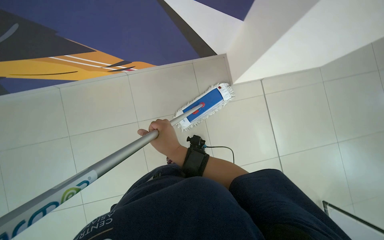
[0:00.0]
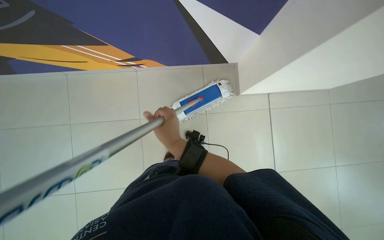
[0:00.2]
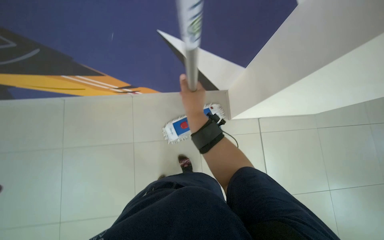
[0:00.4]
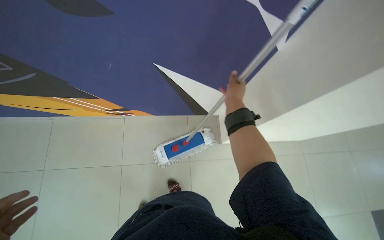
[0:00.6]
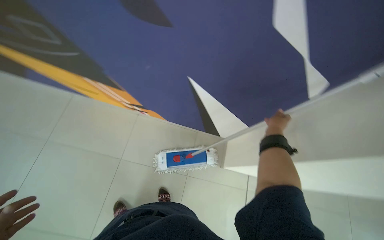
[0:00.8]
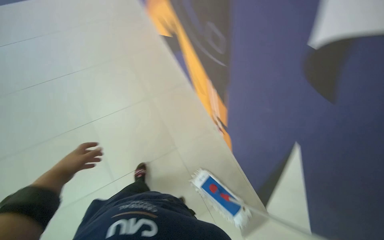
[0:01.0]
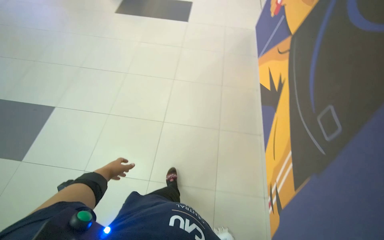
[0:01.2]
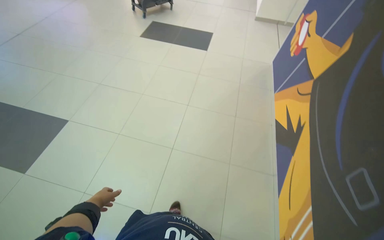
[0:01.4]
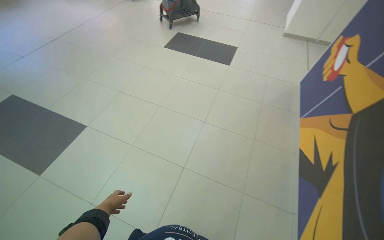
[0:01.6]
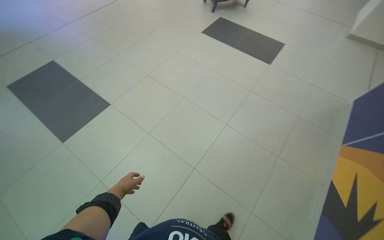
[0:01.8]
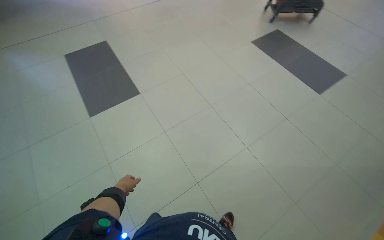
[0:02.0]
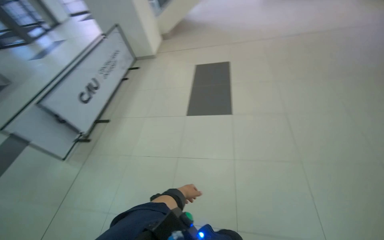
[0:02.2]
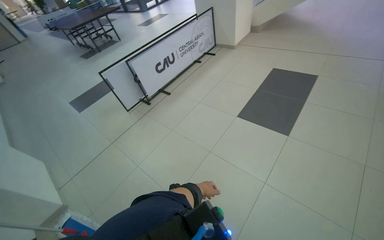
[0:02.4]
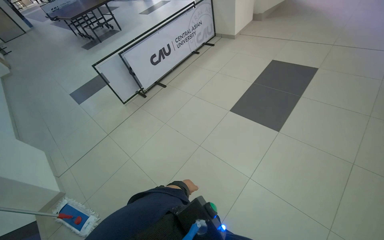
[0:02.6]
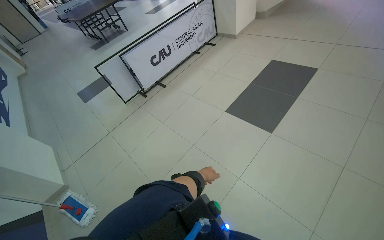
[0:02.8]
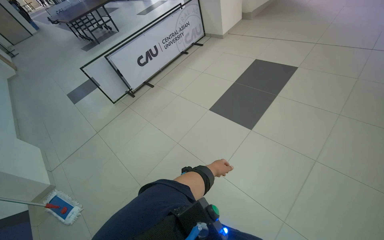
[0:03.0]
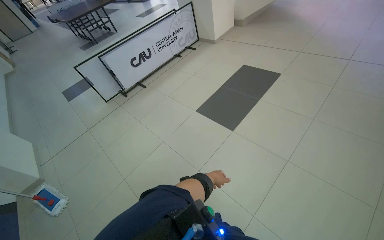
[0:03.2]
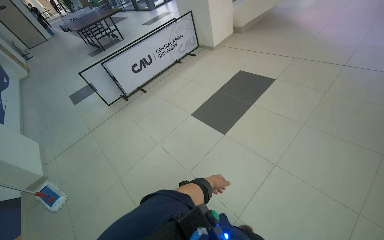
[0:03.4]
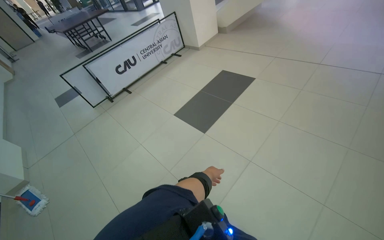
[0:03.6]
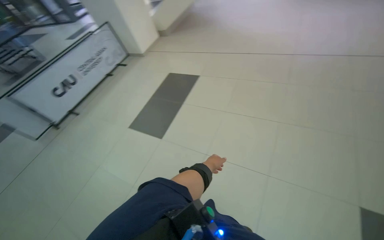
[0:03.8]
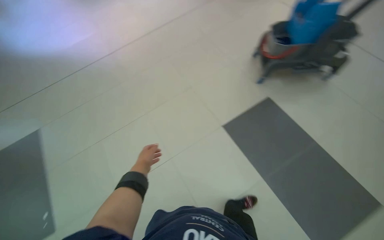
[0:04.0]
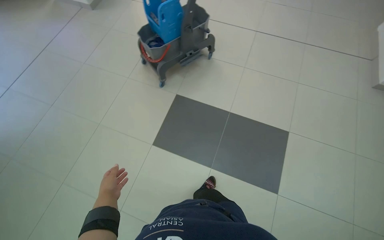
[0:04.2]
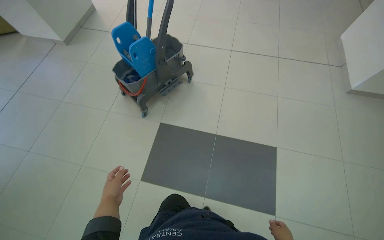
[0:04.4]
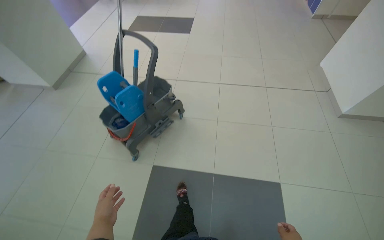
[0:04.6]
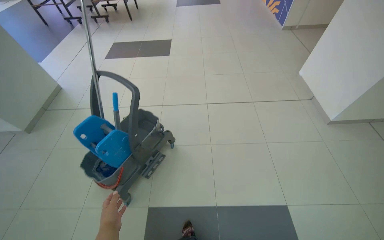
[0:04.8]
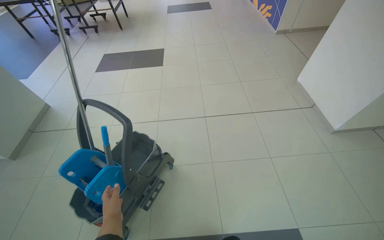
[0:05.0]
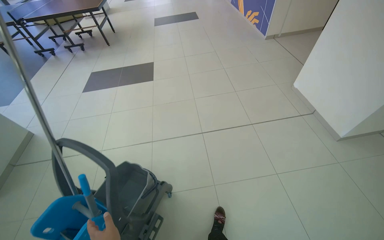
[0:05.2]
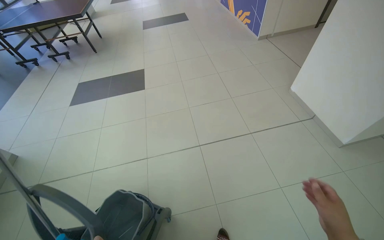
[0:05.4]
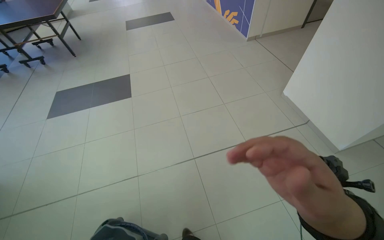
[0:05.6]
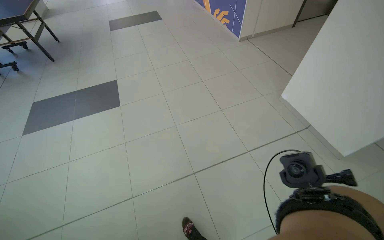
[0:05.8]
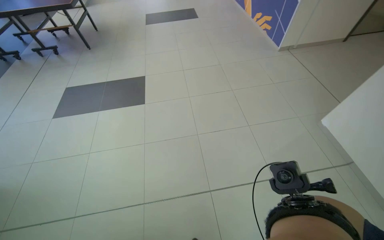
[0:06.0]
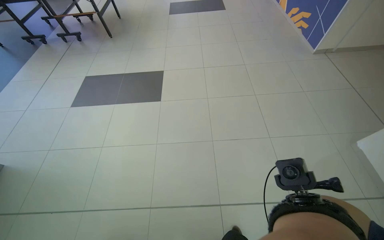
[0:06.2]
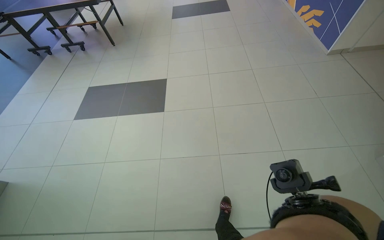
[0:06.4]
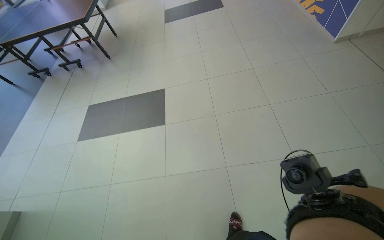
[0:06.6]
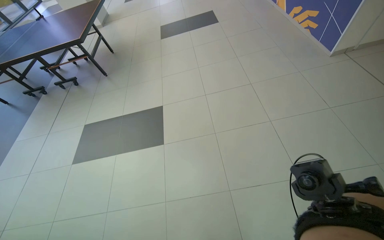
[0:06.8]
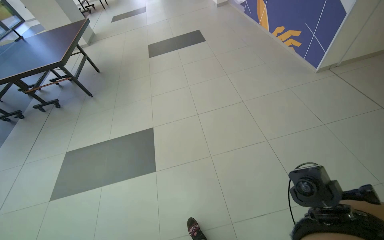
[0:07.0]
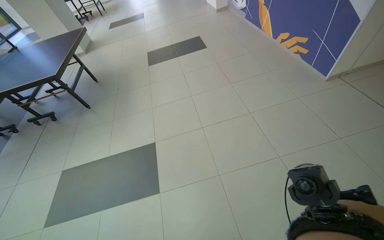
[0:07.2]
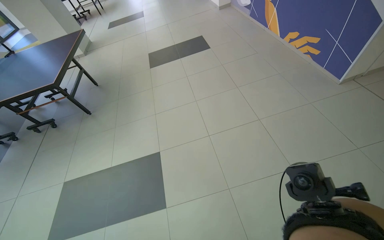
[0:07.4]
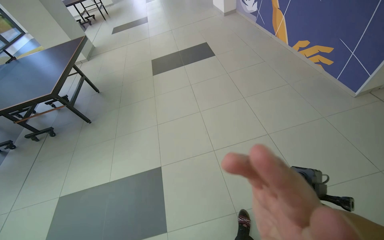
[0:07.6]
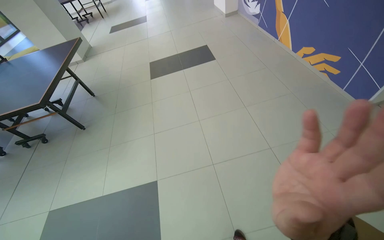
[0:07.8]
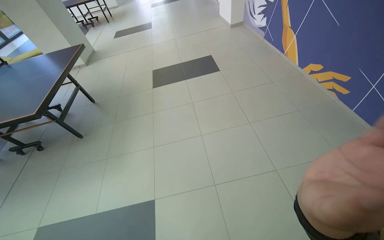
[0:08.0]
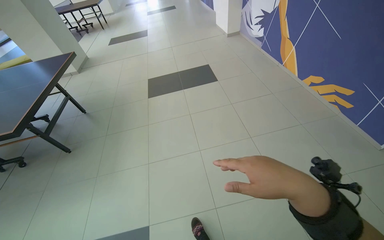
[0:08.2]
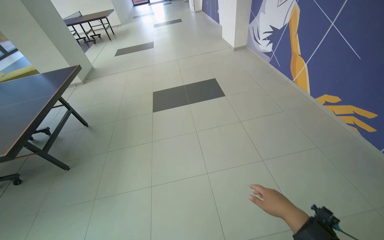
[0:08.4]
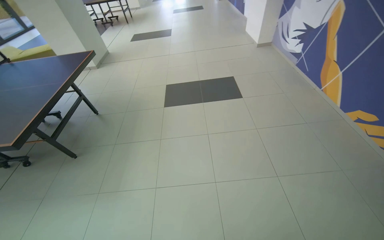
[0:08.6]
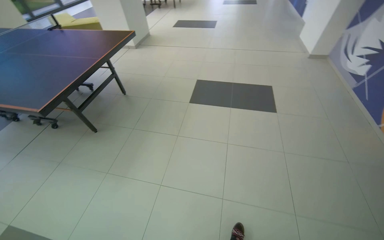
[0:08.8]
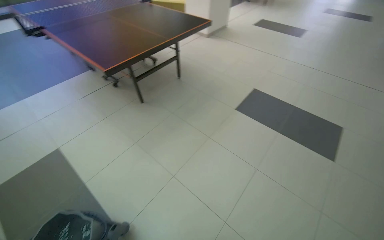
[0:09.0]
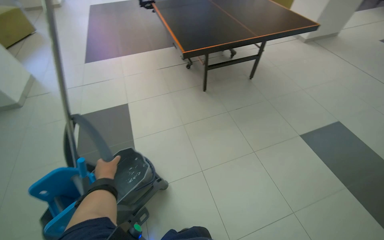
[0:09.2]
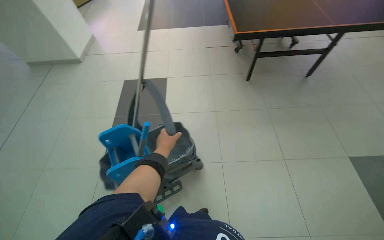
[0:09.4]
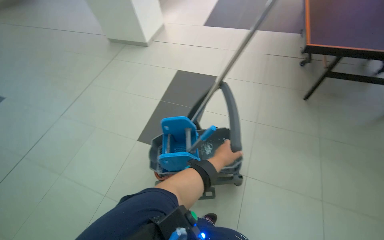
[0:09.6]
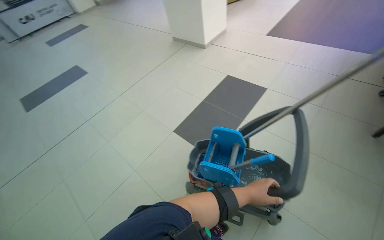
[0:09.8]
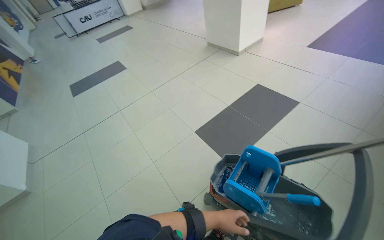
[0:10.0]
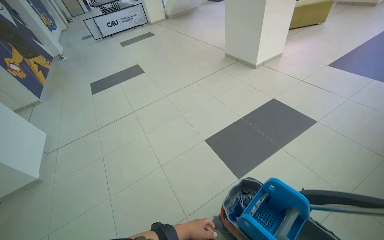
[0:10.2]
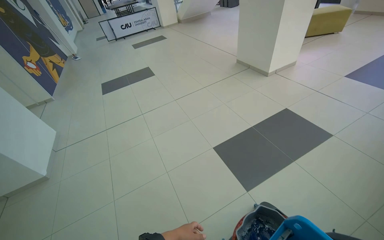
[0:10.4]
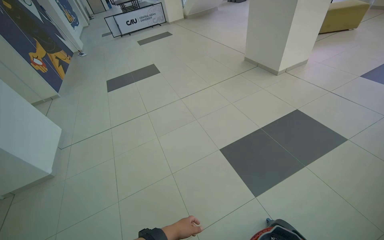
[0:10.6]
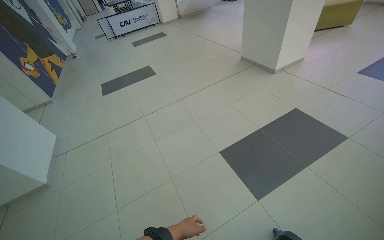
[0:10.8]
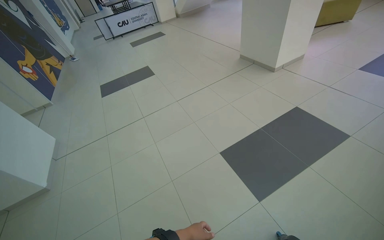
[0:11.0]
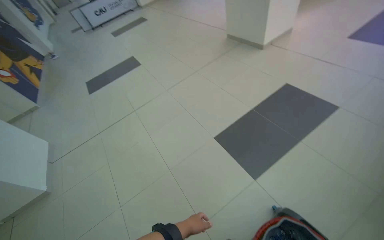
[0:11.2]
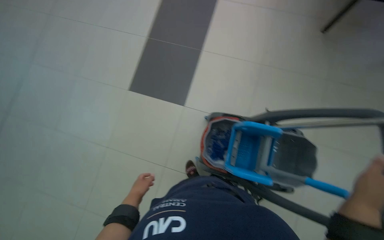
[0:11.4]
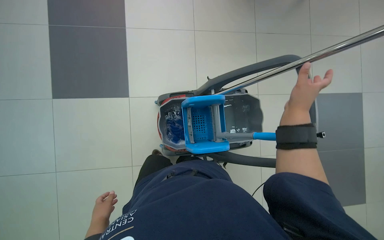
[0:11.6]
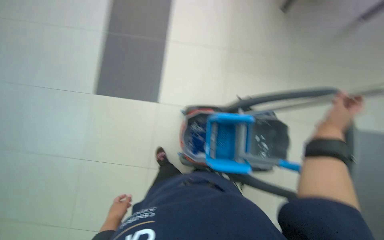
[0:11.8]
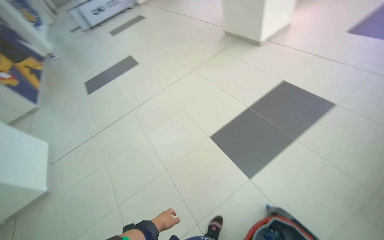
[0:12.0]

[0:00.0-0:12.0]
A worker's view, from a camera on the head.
Job: mopping floor.
The whole recording: Mopping tiled floor with flat mop. The worker mops the tiled floor with a string mop, periodically dipping and wringing it in the bucket.
0.0 to 1.6 s: The wearer moves roughly 50 cm. The head rotates approximately 100 degrees to the left. The camera pitches upward, by approximately 40 degrees.
1.6 to 3.0 s: The head travels about 1 m. The head rotates about 110 degrees to the left.
3.0 to 4.4 s: The wearer moves some 1 m. The wearer looks some 95 degrees further to the right. The view tilts about 15 degrees upward.
4.4 to 6.0 s: The head travels some 1.5 m. The head rotates about 20 degrees to the right. The wearer looks about 15 degrees further upward.
6.0 to 7.6 s: The head travels approximately 1.5 m.
7.6 to 9.0 s: The head travels roughly 1 m. The head turns to the left by some 55 degrees.
9.0 to 10.4 s: The head turns to the left by some 115 degrees.

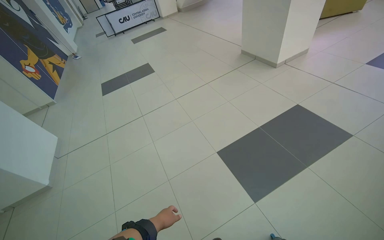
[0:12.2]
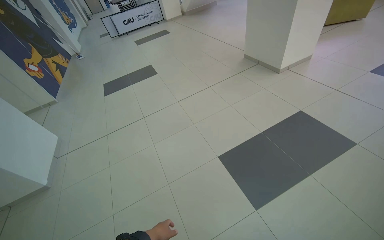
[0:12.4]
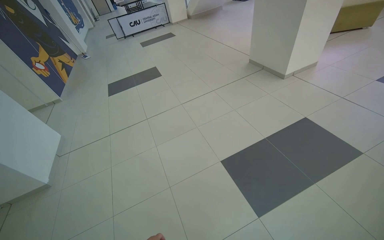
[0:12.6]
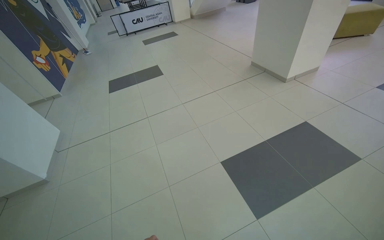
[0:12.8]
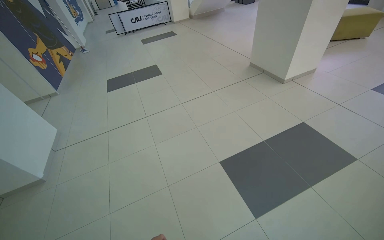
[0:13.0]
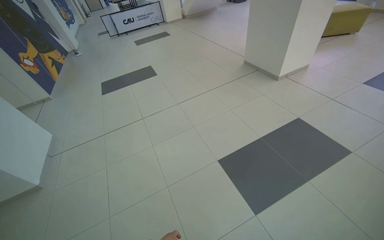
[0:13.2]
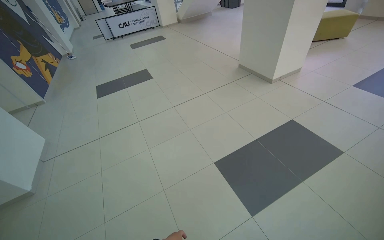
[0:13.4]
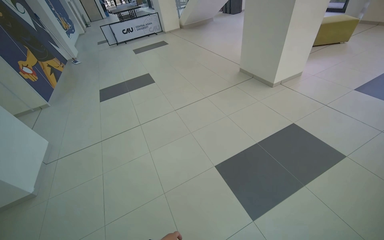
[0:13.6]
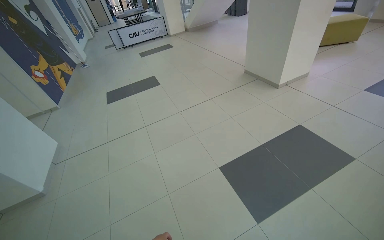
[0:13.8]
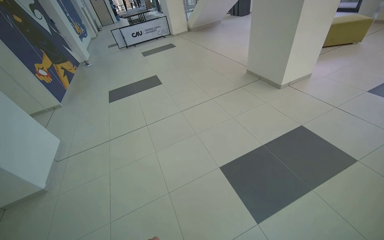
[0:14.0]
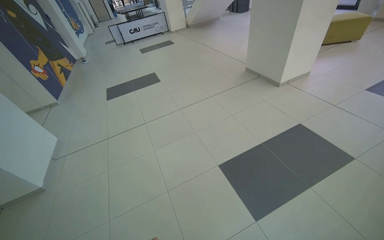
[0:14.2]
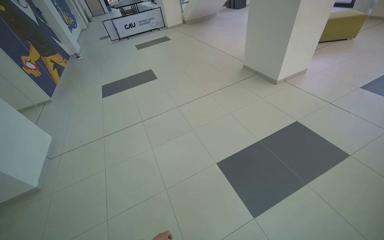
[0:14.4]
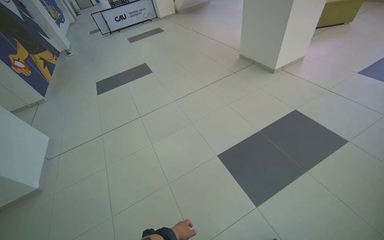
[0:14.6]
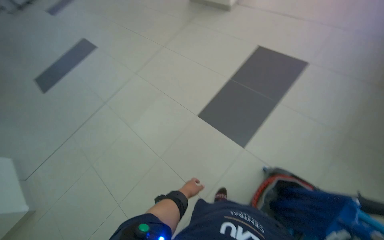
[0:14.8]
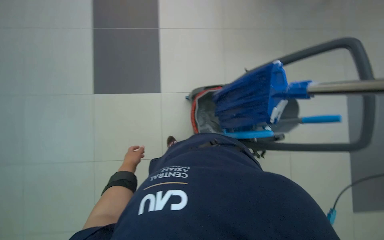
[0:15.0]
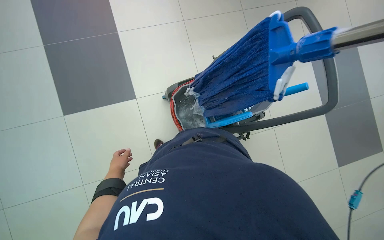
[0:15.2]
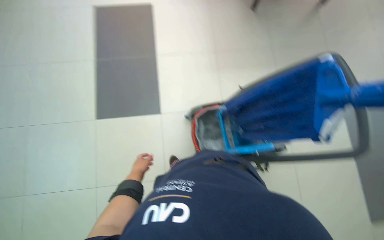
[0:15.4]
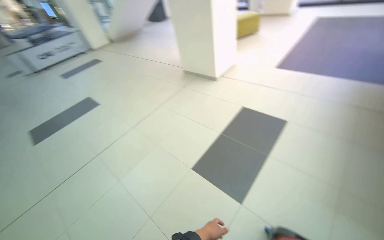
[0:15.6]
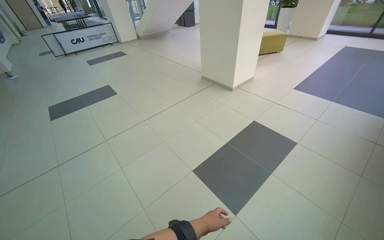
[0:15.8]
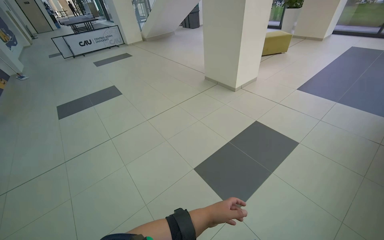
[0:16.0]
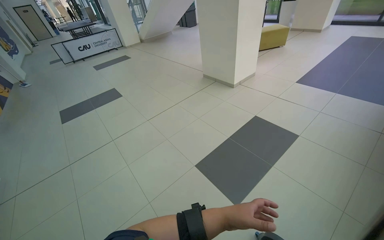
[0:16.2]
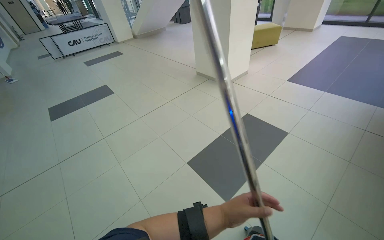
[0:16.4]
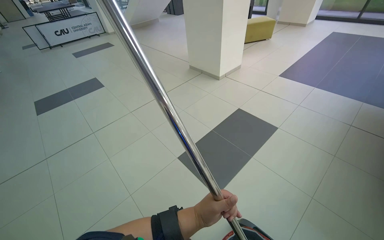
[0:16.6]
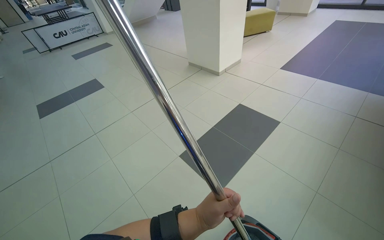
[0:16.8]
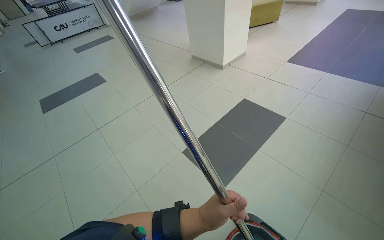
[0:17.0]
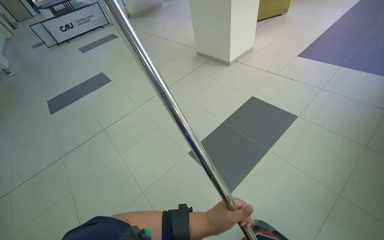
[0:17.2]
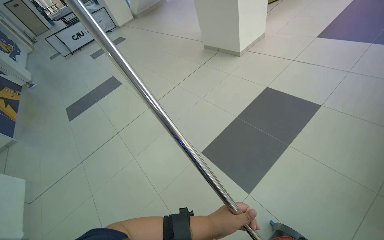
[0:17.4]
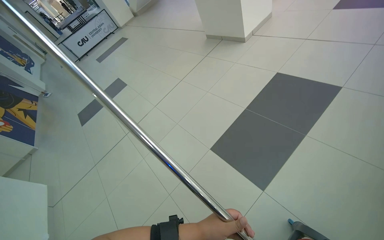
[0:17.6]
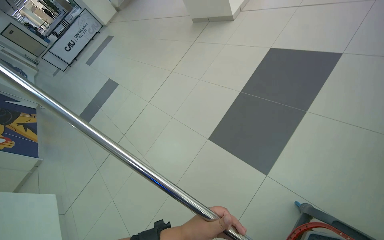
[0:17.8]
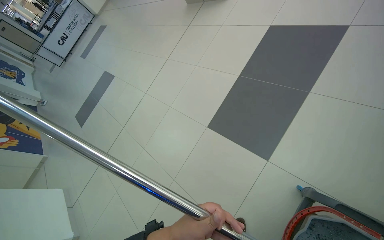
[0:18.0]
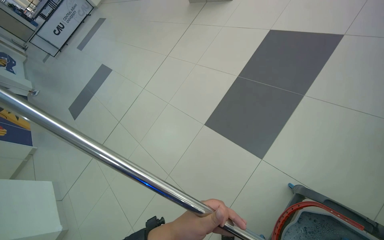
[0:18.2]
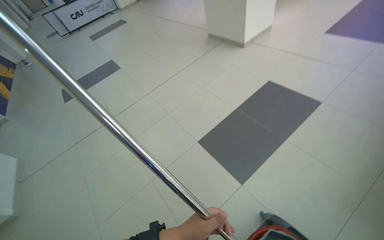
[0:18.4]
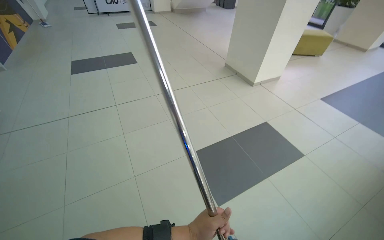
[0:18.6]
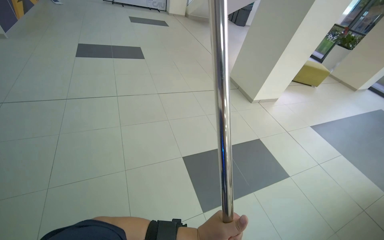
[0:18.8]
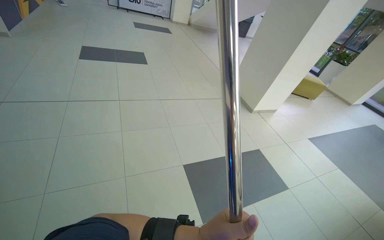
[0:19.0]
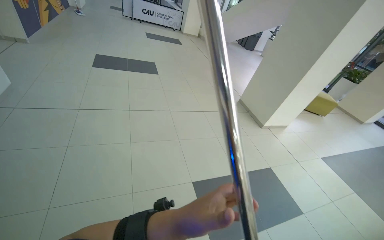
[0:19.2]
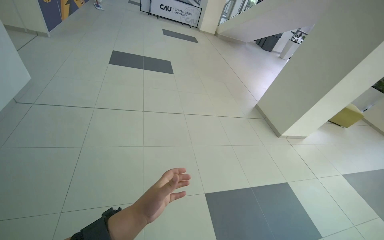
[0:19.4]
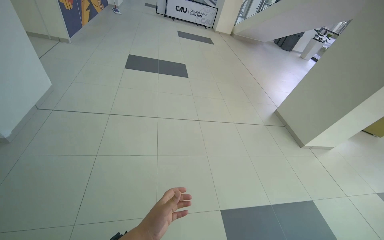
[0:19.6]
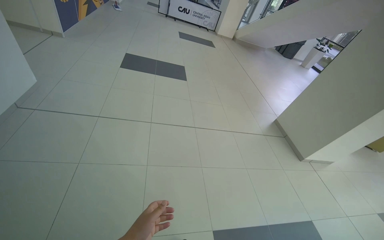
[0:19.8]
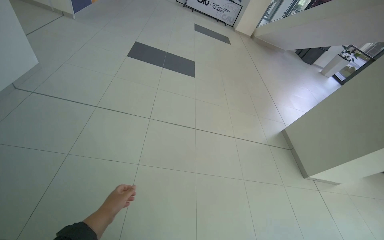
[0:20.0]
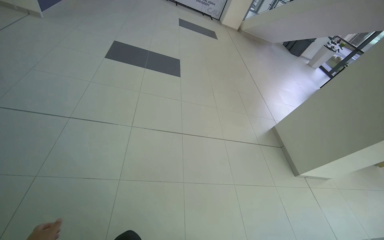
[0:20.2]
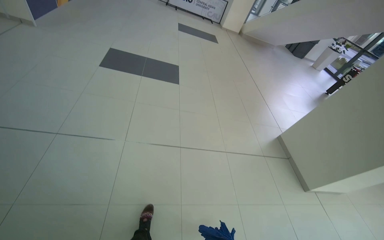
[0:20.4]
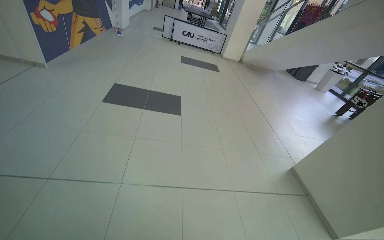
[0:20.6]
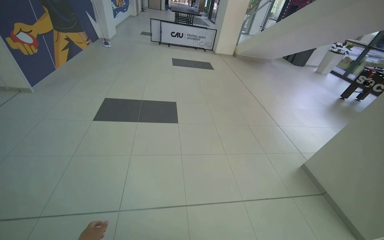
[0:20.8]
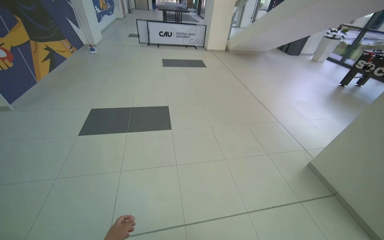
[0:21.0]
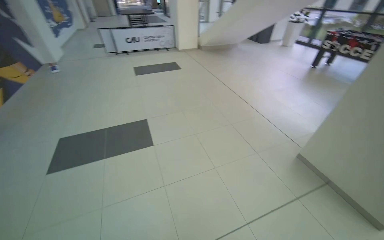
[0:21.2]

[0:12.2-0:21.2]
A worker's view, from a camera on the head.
Job: mopping floor.
The whole recording: Mopping tiled floor with flat mop. The worker mops the tiled floor with a string mop, periodically dipping and wringing it in the bucket.
13.8 to 15.2 s: The head rotates approximately 60 degrees to the right. The view tilts approximately 35 degrees downward.
16.6 to 18.2 s: The view tips downward by about 15 degrees.
18.2 to 19.8 s: The camera is carried approximately 80 cm. The view tilts some 20 degrees upward. The scene turns roughly 60 degrees clockwise in the picture.
19.8 to 21.2 s: The camera is carried roughly 1.5 m.
